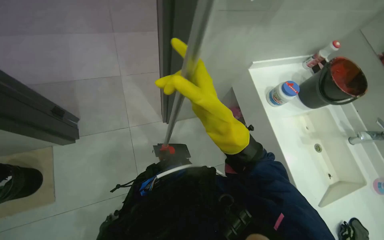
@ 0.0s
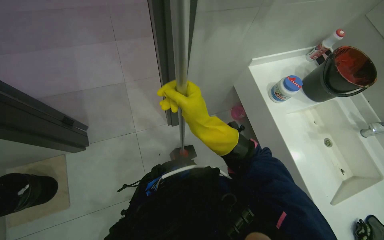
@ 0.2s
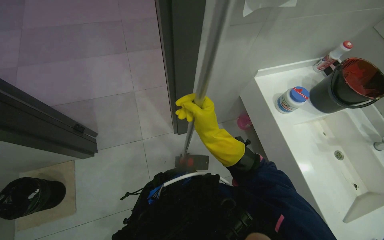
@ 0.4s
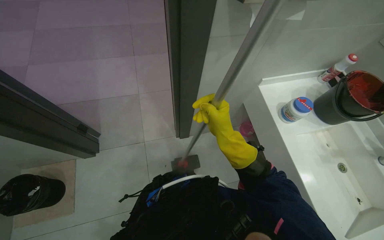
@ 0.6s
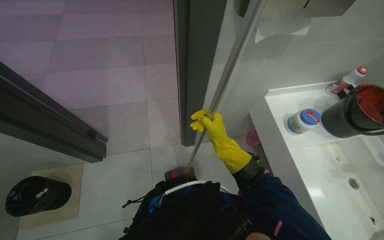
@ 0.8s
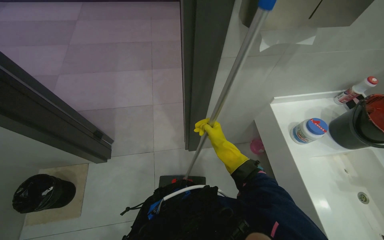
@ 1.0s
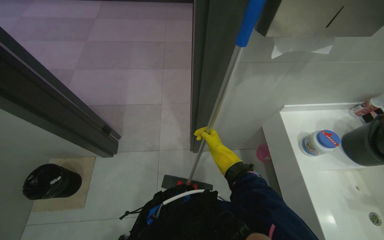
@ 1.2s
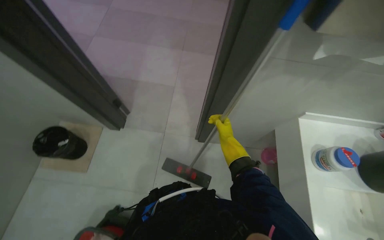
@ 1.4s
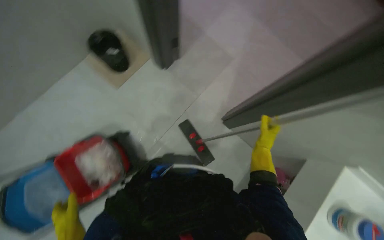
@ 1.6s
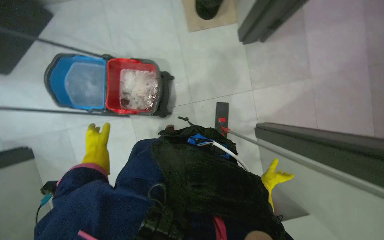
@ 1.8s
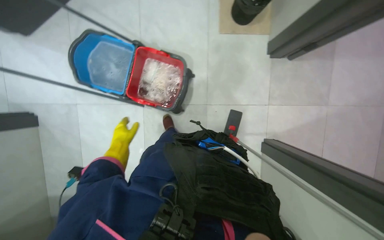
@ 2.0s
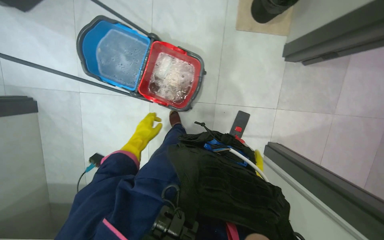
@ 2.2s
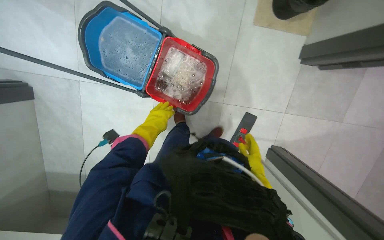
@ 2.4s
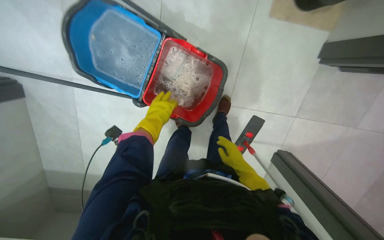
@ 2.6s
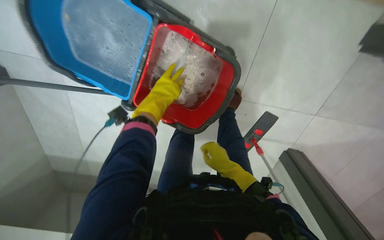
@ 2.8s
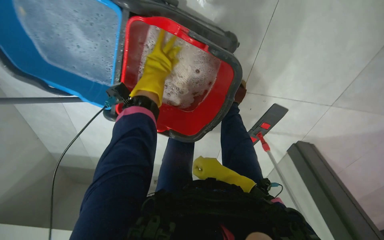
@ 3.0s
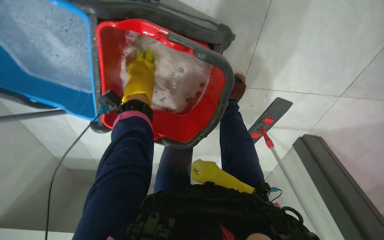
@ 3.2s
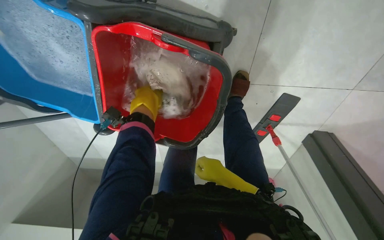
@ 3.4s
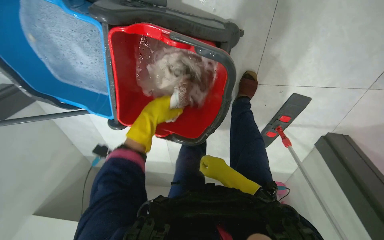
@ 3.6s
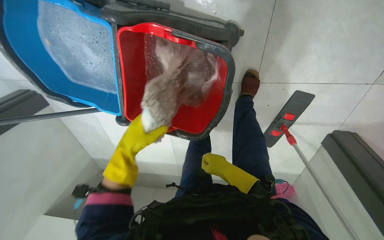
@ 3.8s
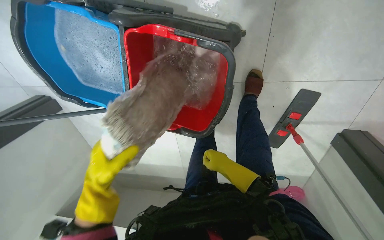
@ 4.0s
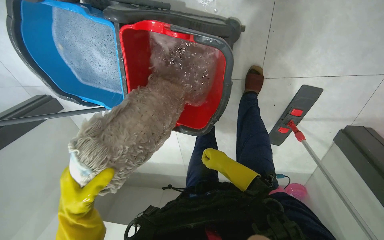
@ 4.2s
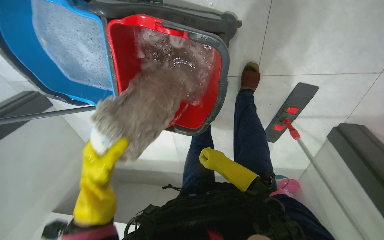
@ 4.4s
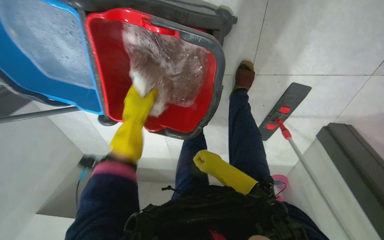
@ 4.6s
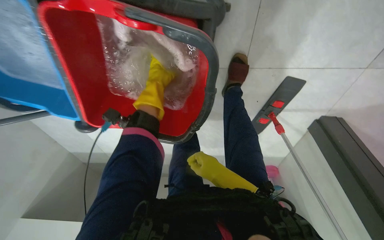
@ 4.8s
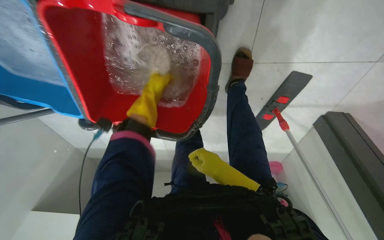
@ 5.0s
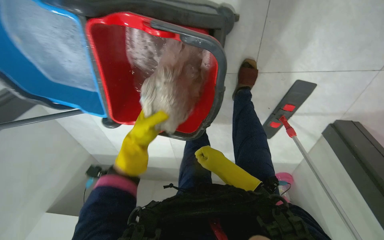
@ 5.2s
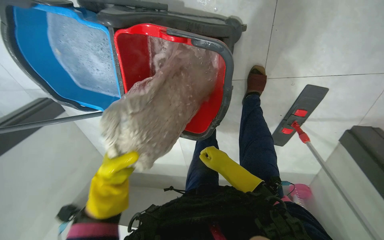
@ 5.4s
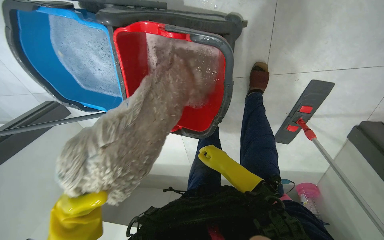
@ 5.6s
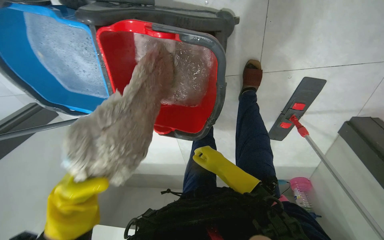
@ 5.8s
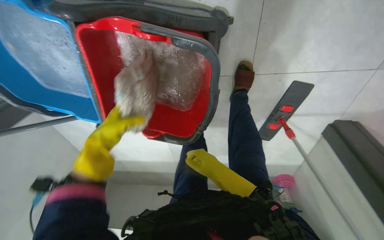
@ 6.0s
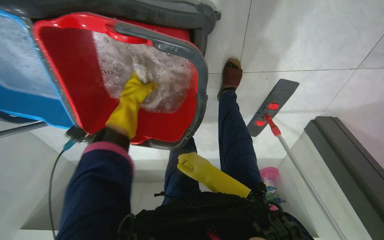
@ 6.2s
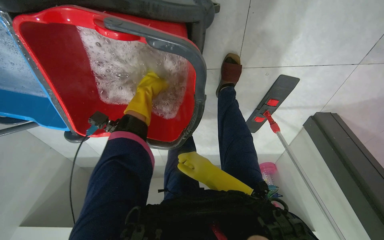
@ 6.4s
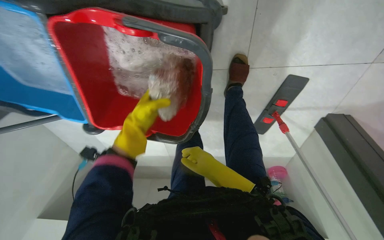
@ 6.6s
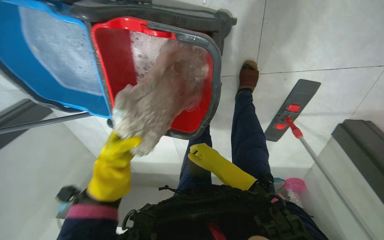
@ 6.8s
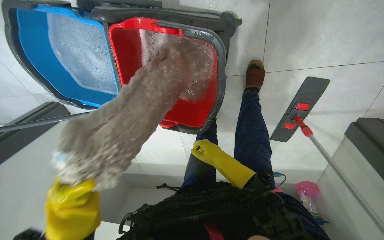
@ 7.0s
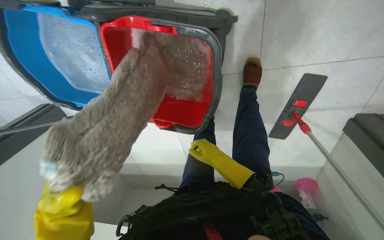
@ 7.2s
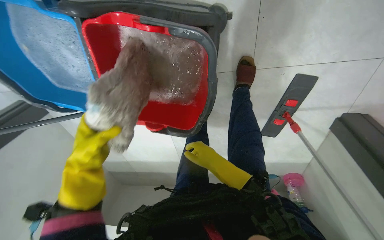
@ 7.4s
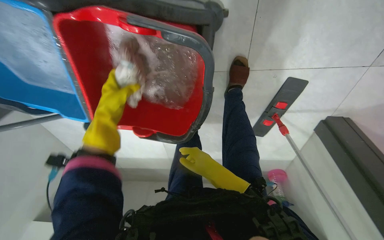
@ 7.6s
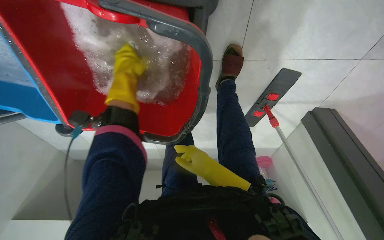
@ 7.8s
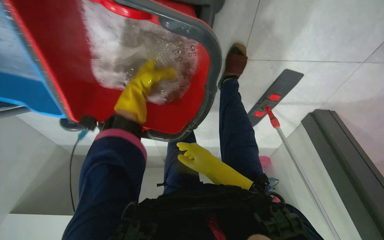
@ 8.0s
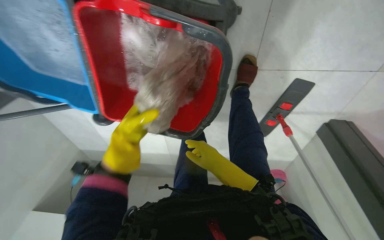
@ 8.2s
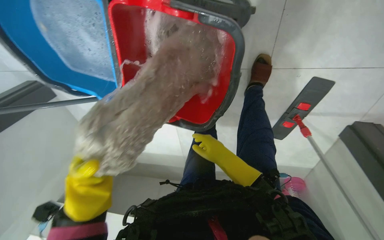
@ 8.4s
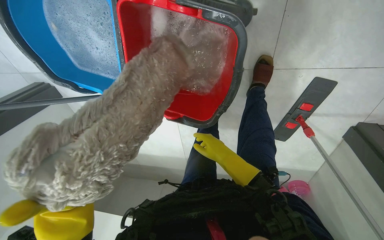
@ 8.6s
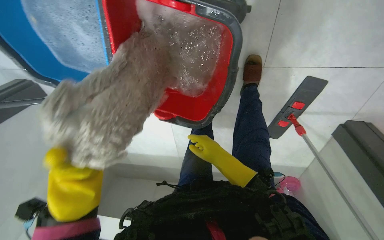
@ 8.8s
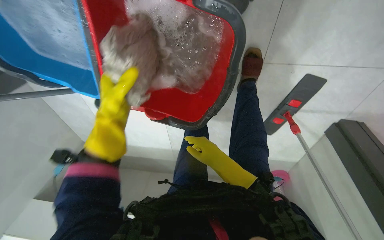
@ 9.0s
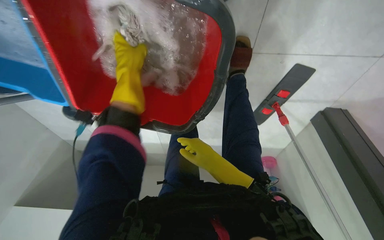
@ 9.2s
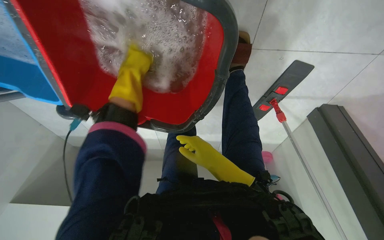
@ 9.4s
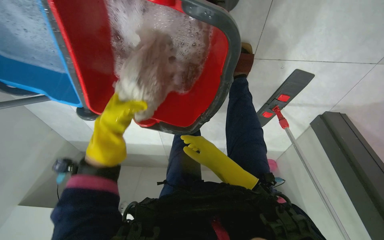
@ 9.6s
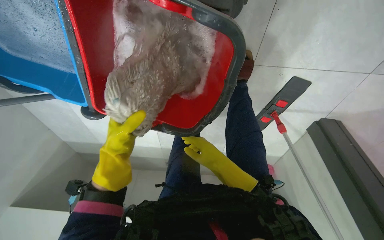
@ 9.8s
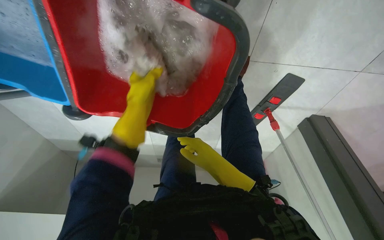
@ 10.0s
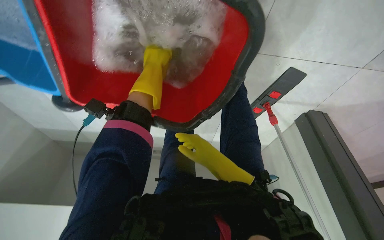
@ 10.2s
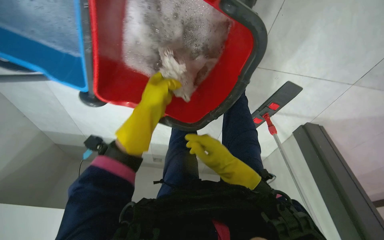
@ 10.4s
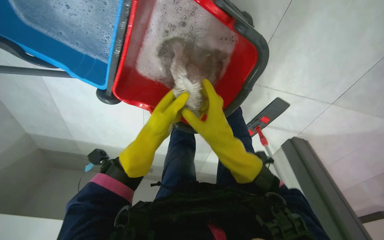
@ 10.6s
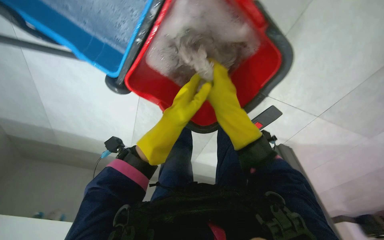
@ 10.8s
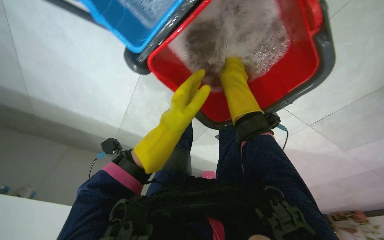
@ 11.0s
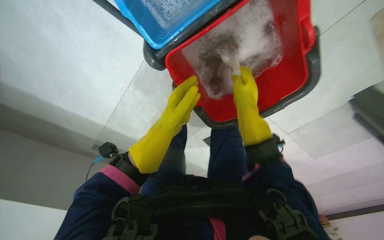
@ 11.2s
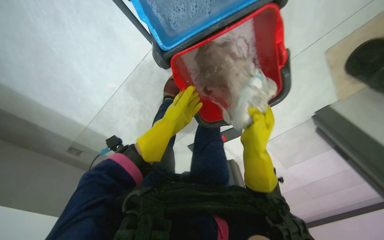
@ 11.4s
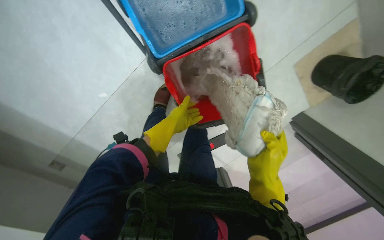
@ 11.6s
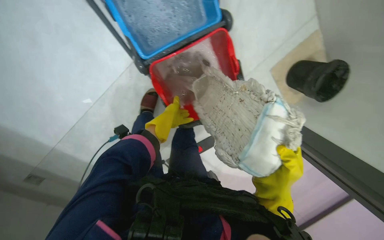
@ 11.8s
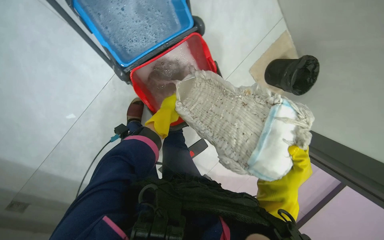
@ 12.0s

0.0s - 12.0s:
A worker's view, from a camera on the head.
Job: preparing cleaning supplies.
The whole recording: Rinsing and wringing mop head. Rinses and wrings the mop head in a bucket.
0.0s - 1.6s: The wearer's head swings about 55 degrees to the left.
1.6s - 3.0s: The head travels some 60 cm. The wearer looks roughly 65 degrees further to the left. The camera pitches downward, by roughly 35 degrees.
3.0s - 4.4s: The left hand travels down the picture by roughly 35 cm.
9.0s - 10.4s: The left hand goes up and down the picture, some 25 cm each way, reversing 3 times.
10.4s - 12.0s: The camera is aimed some 45 degrees further to the right. The wearer looks roughly 20 degrees further upward.

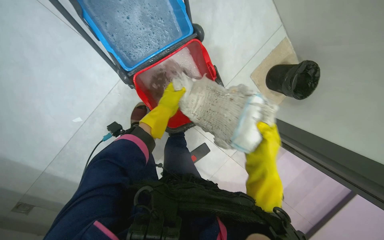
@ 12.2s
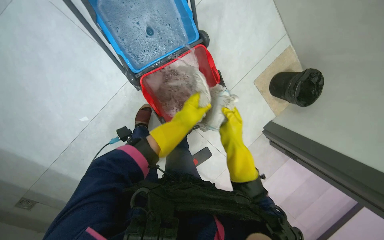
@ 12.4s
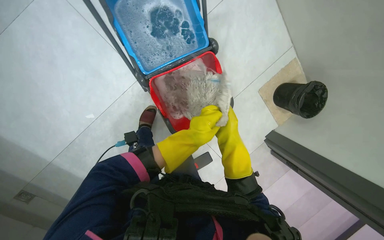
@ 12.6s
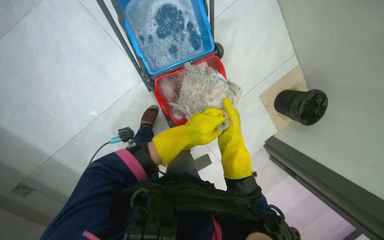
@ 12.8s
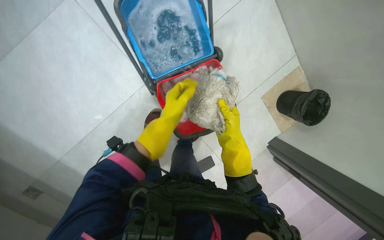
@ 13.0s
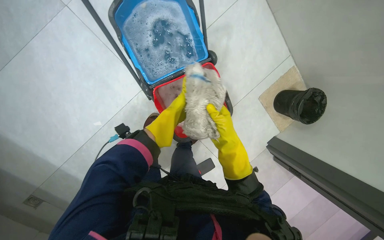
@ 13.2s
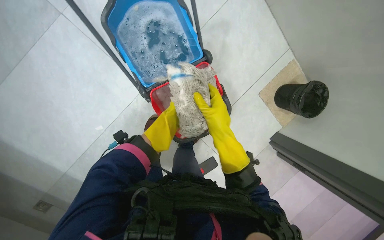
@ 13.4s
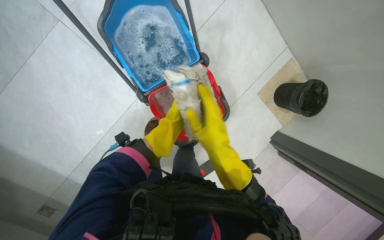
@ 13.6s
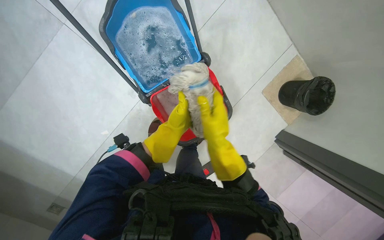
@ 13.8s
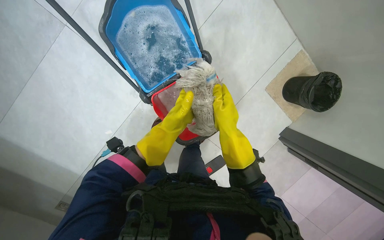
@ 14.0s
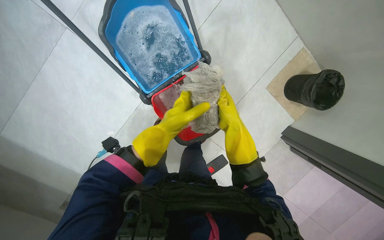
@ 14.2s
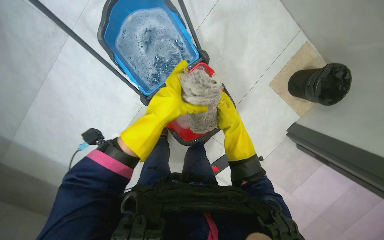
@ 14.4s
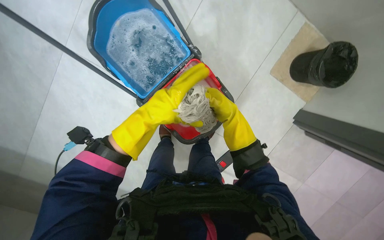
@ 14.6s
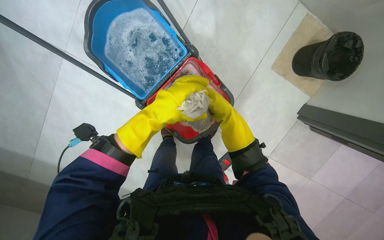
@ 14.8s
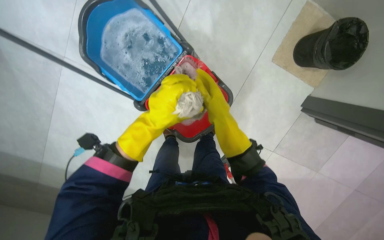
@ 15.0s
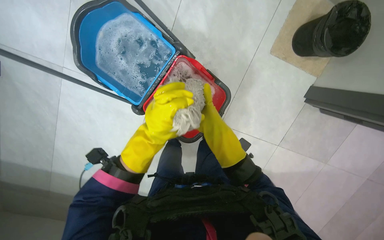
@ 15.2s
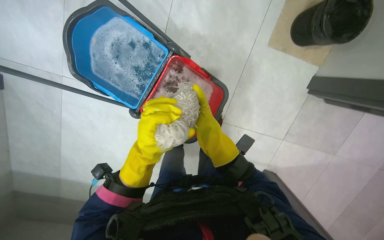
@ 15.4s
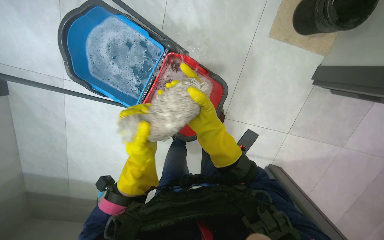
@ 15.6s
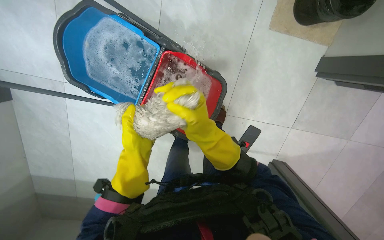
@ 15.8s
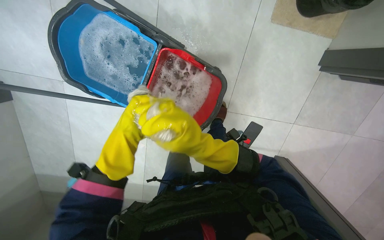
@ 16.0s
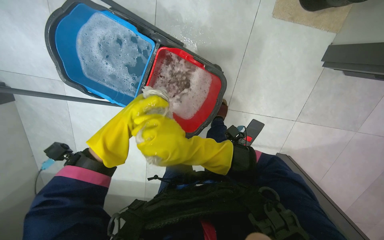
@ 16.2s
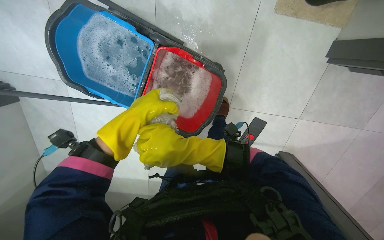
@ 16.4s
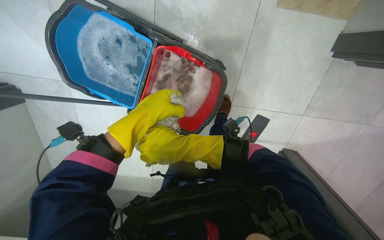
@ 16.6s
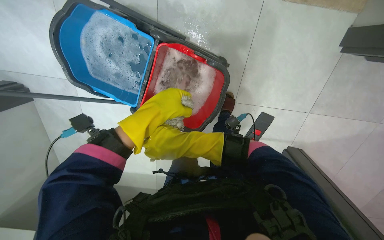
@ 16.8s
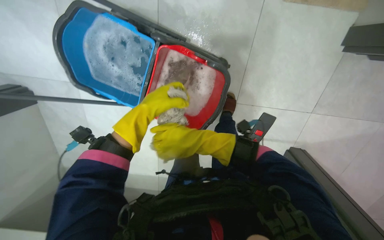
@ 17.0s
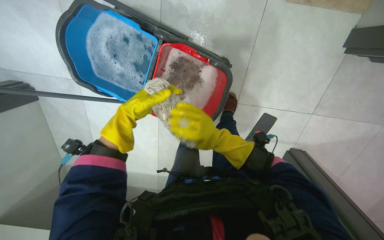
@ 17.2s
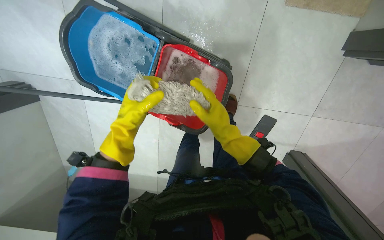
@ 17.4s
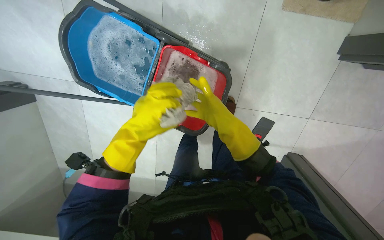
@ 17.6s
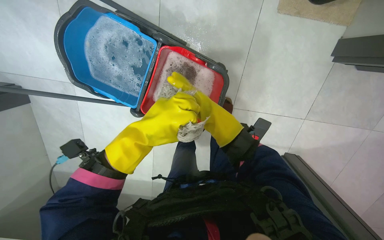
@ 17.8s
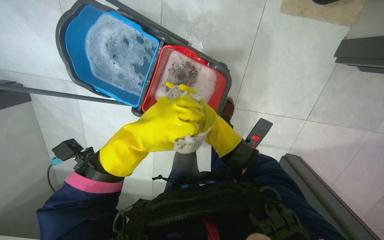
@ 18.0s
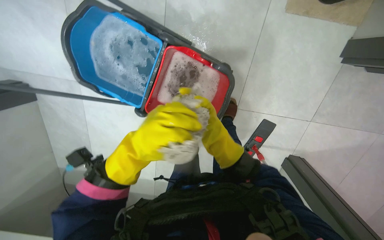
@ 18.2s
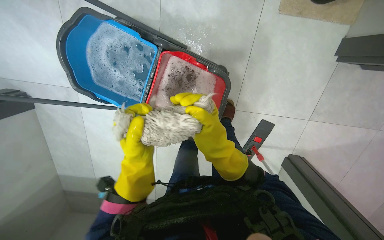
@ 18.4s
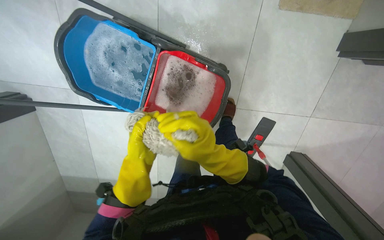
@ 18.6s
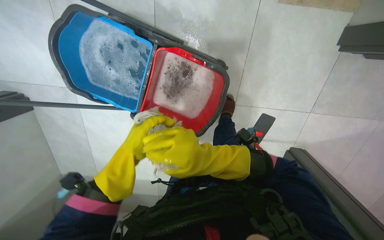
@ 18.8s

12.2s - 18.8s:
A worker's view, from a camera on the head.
Job: preparing cleaning supplies.
The whole recording: Rinsing and wringing mop head. Rinses and wrings the mop head in a bucket.
12.2s - 13.8s: The right hand heads up the picture and to the left, covering about 15 cm.
13.8s - 15.4s: The right hand reaches roughly 20 cm farther from the camera, then returns; the left hand heads nearer to the camera, covering some 20 cm.
15.4s - 17.2s: The left hand travels up the picture and farther from the camera by about 15 cm.
